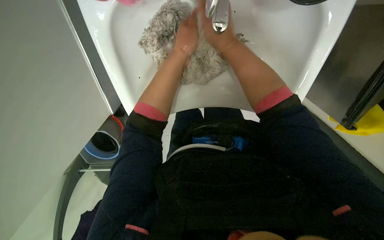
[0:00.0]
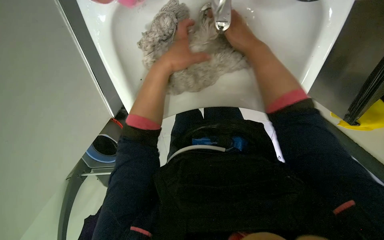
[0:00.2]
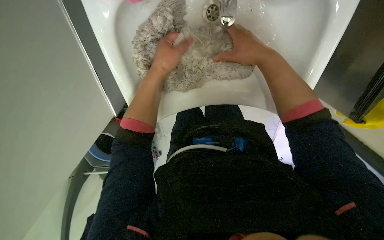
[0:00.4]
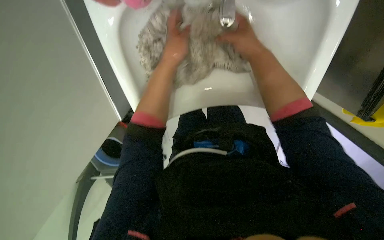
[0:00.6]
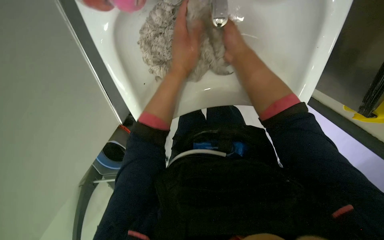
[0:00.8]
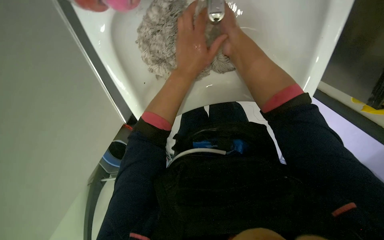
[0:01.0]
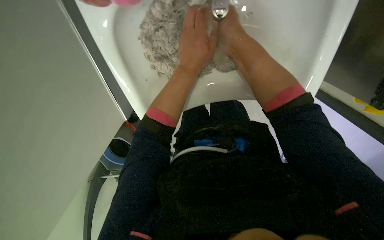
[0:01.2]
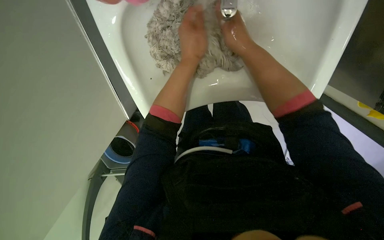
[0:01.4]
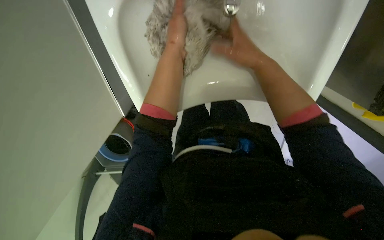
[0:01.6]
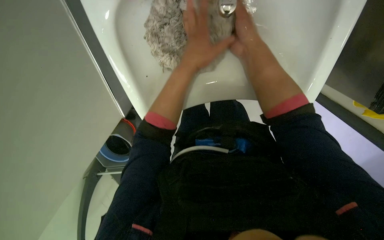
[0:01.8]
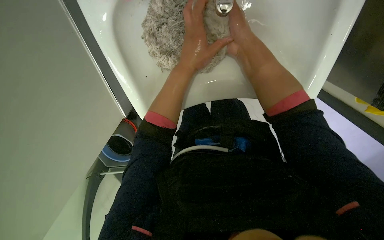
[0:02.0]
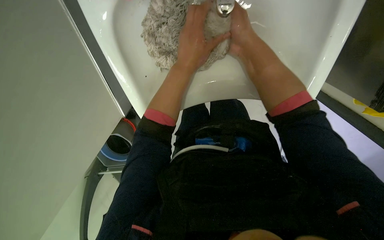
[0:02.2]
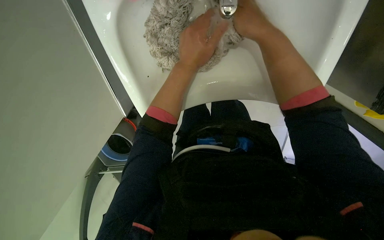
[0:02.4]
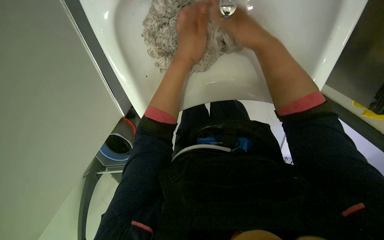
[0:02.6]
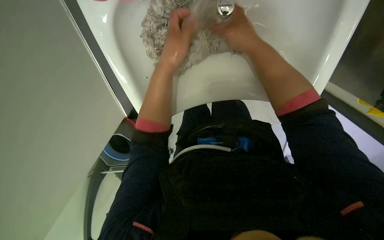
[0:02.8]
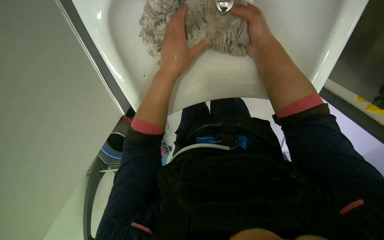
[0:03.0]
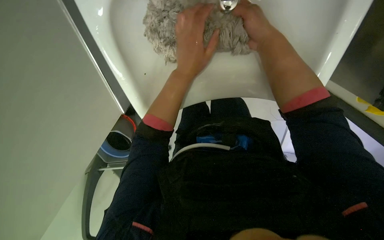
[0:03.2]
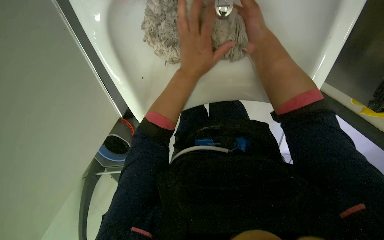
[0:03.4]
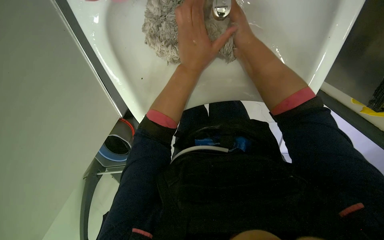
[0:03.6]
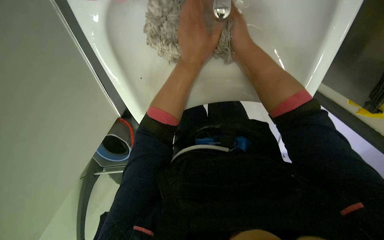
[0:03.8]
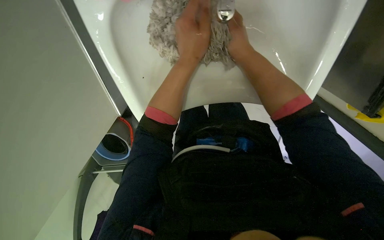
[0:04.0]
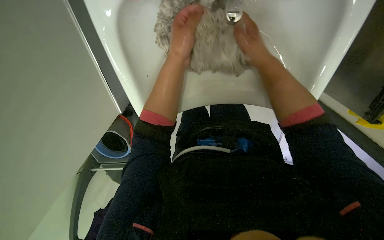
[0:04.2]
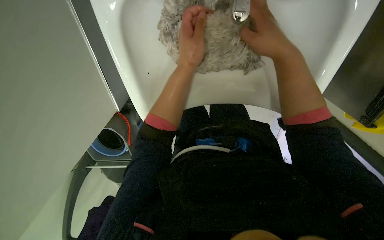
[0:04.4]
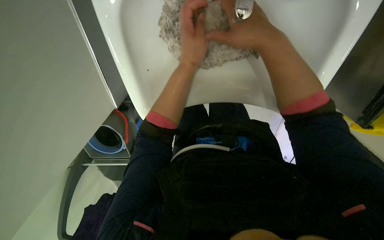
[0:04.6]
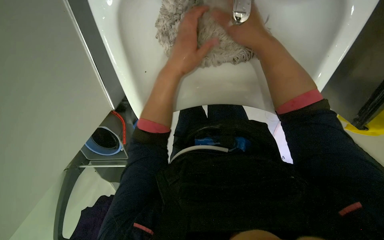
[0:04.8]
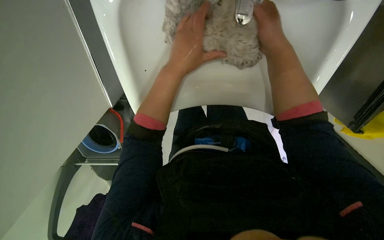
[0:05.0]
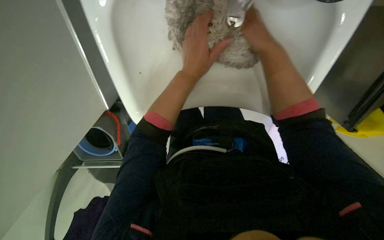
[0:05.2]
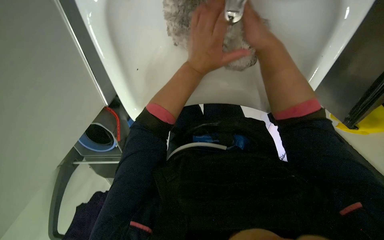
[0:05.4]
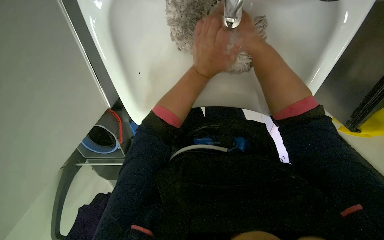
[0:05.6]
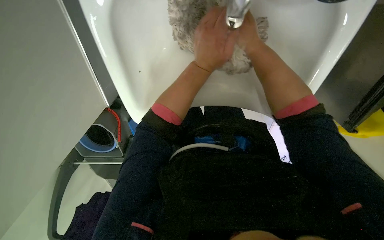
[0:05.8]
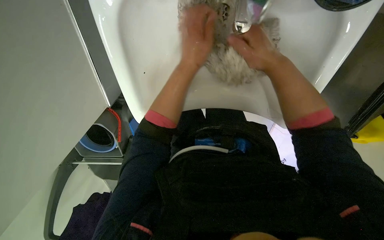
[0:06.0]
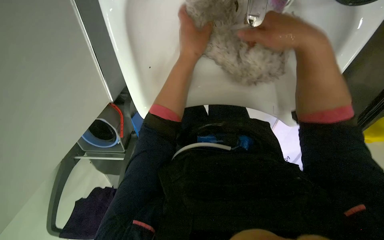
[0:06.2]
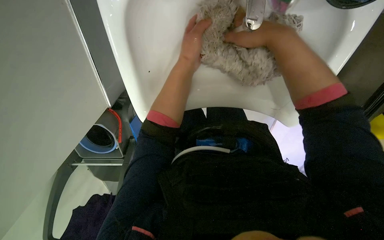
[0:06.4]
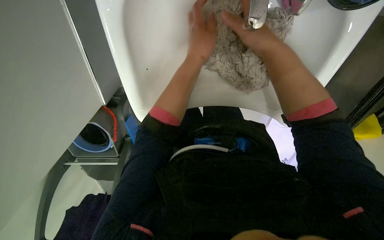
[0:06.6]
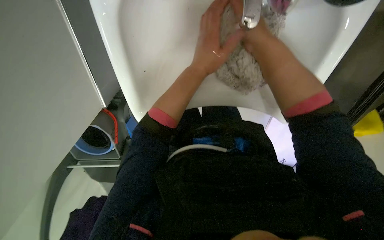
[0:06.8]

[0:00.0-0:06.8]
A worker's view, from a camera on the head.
Job: preparing cleaning supplies.
The whole recording: Washing mop cloth thoroughly in the sink. The worker washes the mop cloth thoroughly in the sink, cleaning all parts of it.
0:01.4 to 0:04.0: The hands are busy where they are.

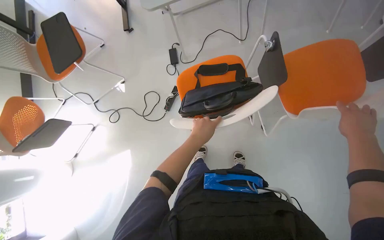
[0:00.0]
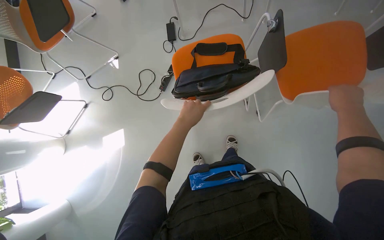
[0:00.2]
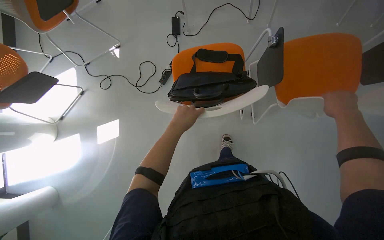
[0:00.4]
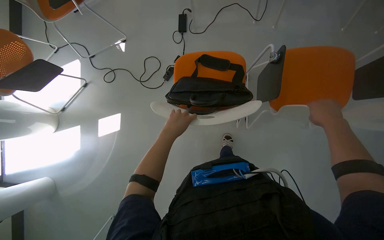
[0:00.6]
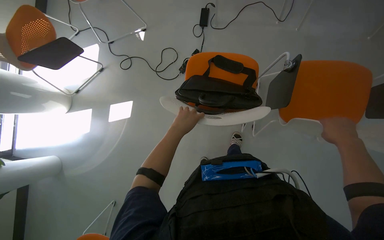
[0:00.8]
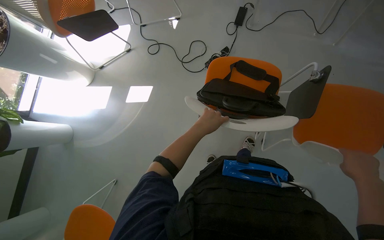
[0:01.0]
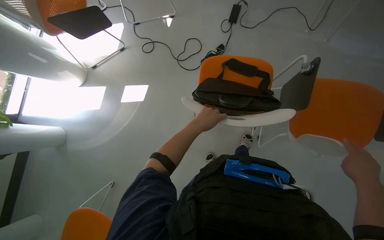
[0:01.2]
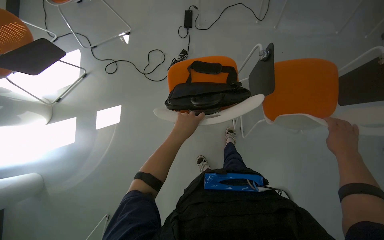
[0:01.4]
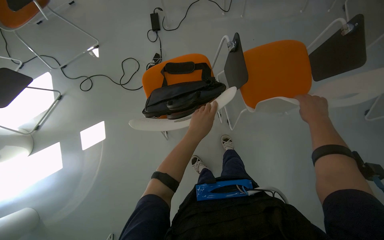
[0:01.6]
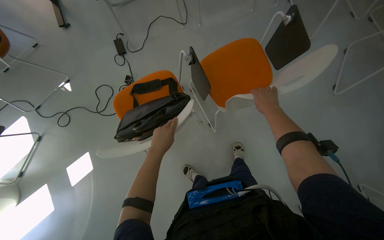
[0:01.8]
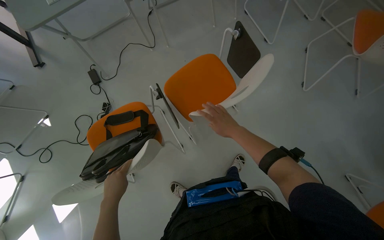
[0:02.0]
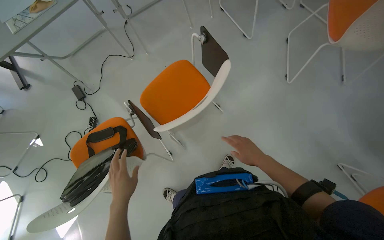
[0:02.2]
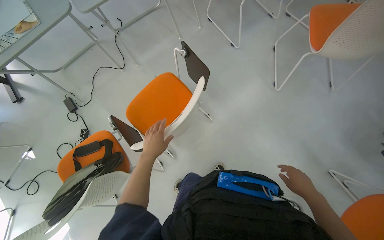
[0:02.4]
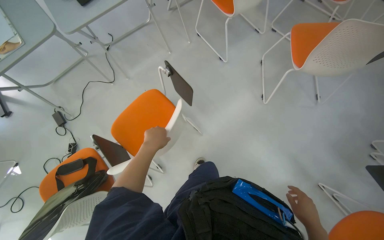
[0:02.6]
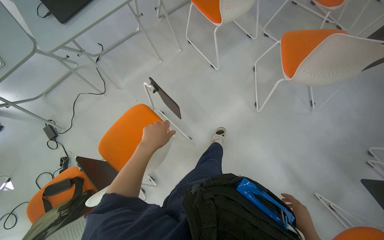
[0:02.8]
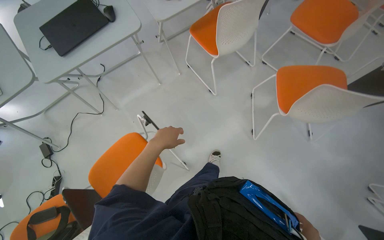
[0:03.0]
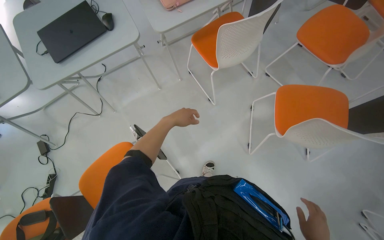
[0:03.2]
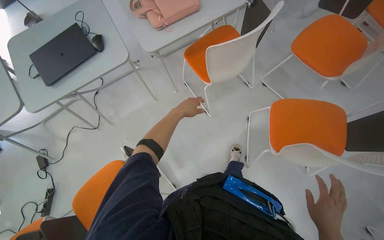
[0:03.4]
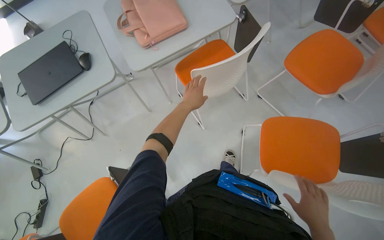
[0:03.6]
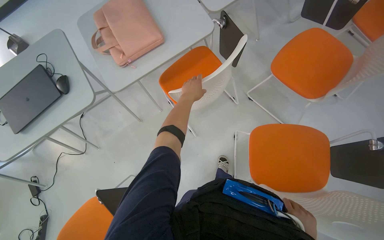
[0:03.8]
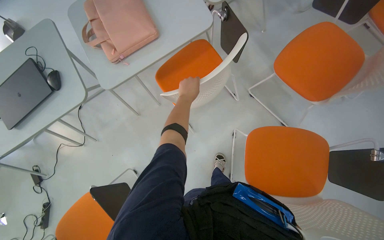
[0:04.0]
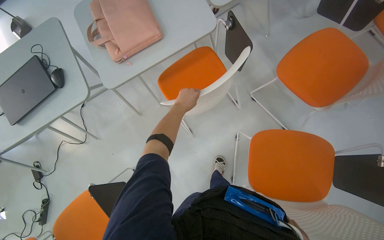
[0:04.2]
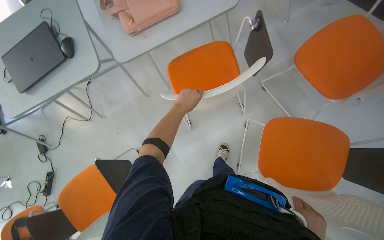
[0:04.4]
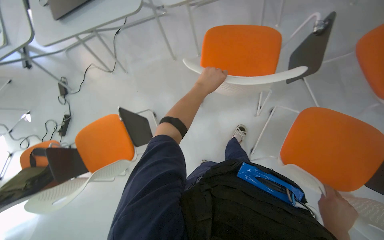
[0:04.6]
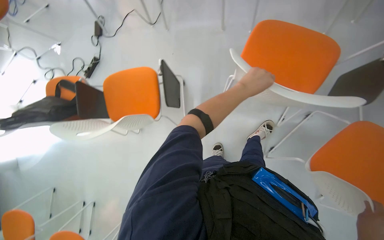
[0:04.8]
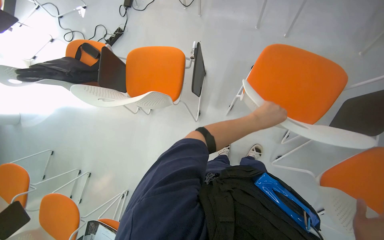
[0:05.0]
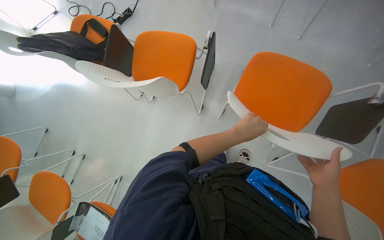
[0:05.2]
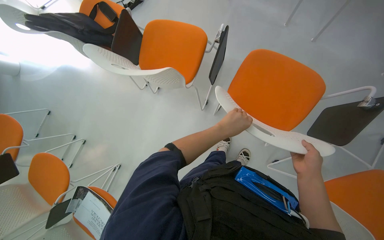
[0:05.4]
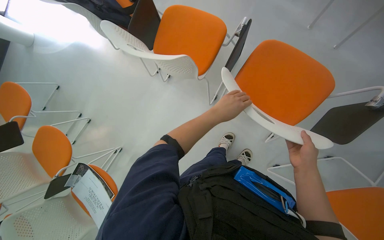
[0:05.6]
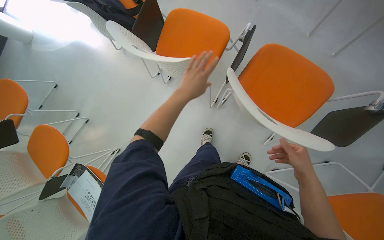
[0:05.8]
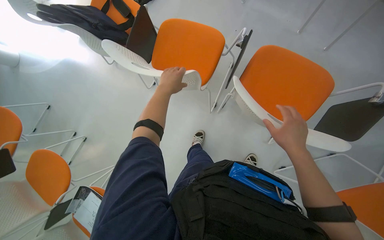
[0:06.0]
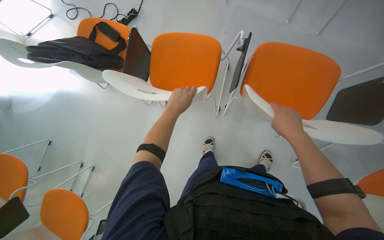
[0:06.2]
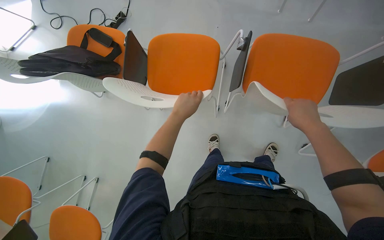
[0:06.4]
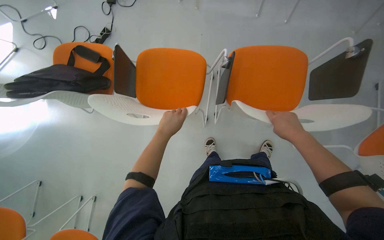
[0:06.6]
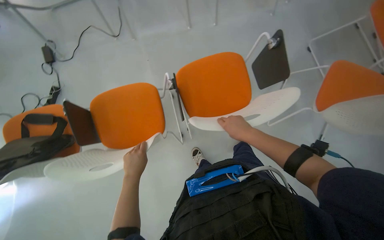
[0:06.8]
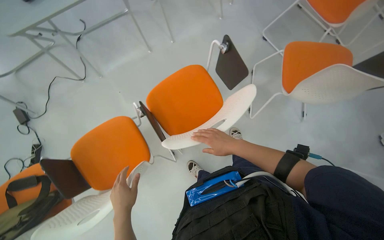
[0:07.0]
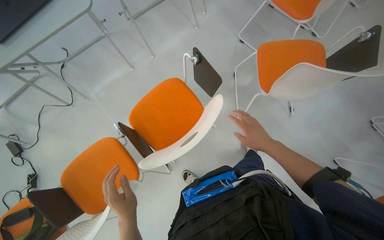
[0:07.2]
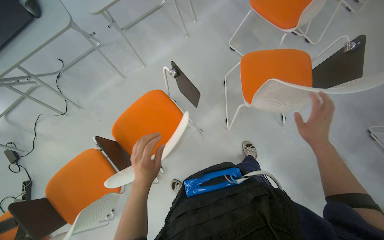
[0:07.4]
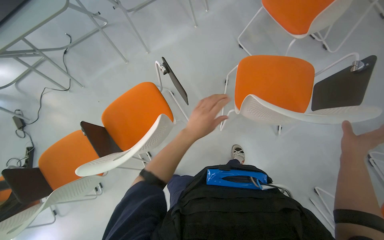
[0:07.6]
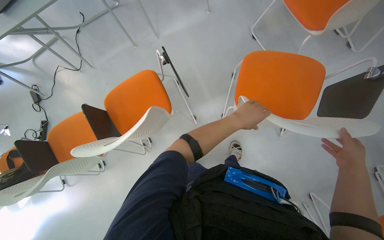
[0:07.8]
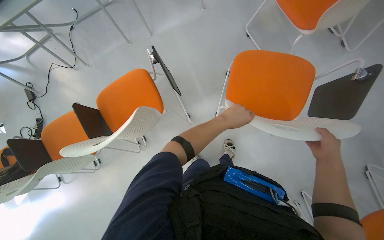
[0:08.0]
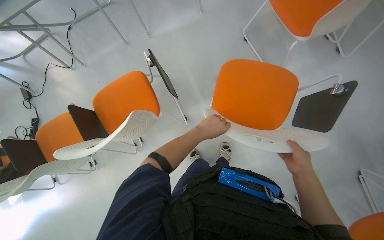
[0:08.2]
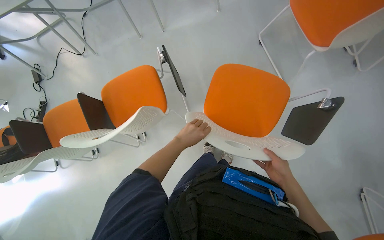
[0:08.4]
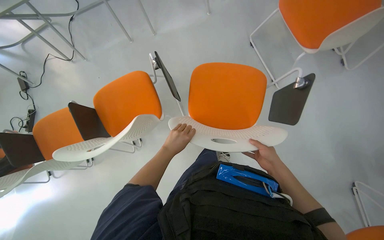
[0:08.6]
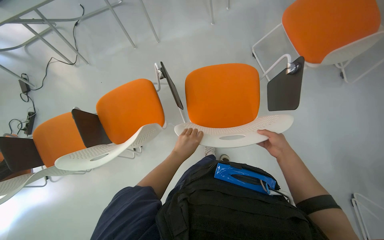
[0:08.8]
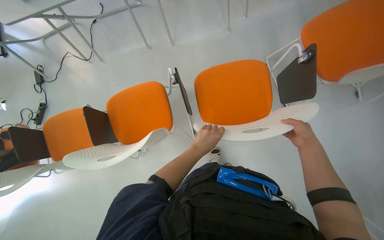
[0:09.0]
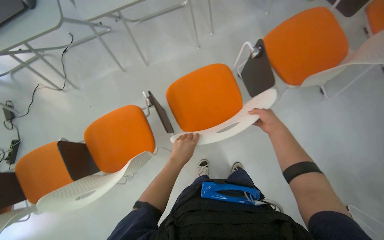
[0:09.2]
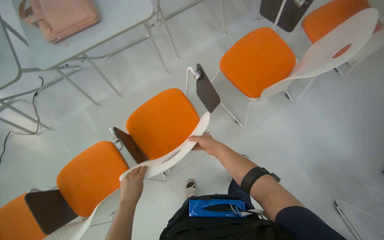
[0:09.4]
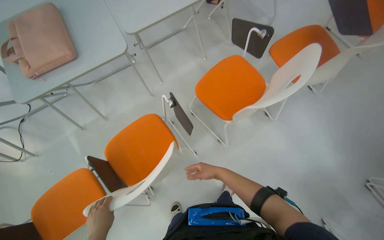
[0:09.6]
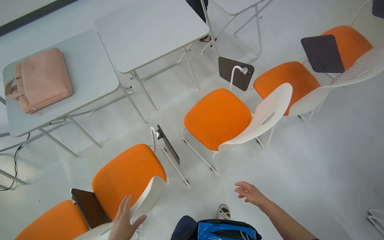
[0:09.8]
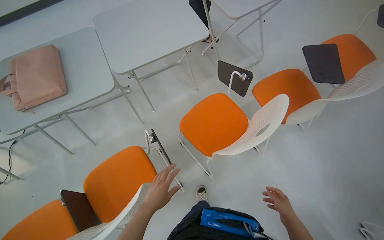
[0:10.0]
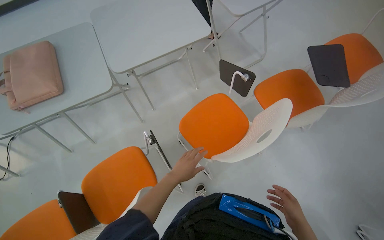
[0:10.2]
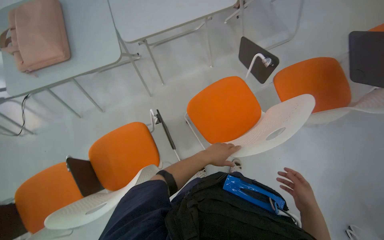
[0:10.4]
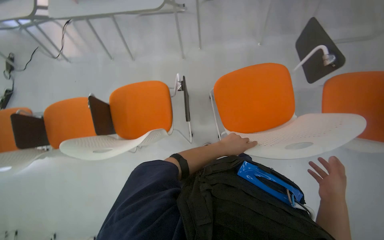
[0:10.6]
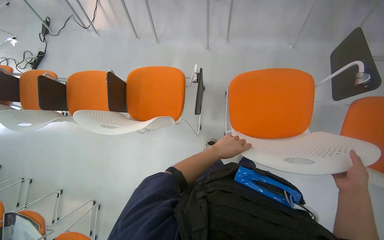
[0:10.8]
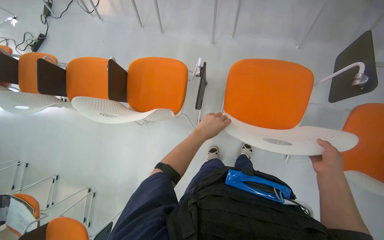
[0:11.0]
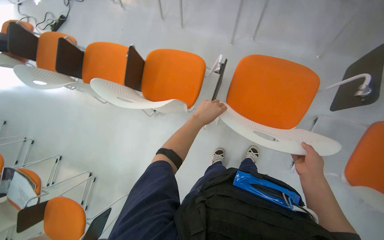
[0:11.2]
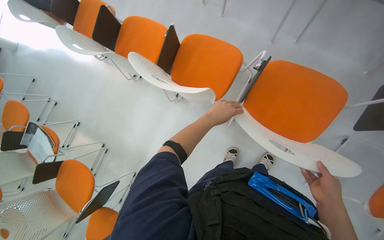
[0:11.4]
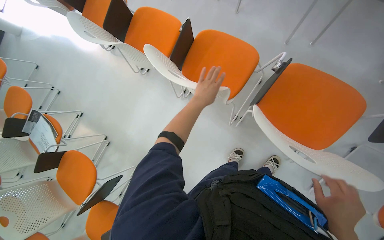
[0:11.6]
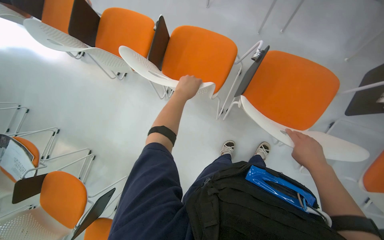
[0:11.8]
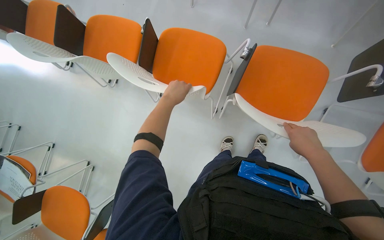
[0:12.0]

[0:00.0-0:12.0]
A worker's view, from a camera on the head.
Job: organizing items.
The whole recording: Arranging chairs and tabletops. The worker arranges chairs and adjusts their attached tabletops.
0:01.6 to 0:03.0: The wearer moves some 1 m. The view tilts roughly 15 degrees upward. The scene turns approximately 30 degrees counterclockwise in the picture.
0:03.0 to 0:04.4: The camera is carried roughly 60 cm.
0:04.4 to 0:06.0: The camera travels some 60 cm. The view tilts some 20 degrees downward. Everything in view rotates approximately 55 degrees clockwise.
0:06.0 to 0:07.6: The wearer moves some 50 cm. The scene rotates counterclockwise by about 60 degrees.
0:07.6 to 0:09.0: The left hand goes to the right and returns, some 20 cm each way.
0:09.0 to 0:10.4: The camera travels roughly 60 cm.
0:10.4 to 0:12.0: The view tilts approximately 20 degrees downward. The scene rotates clockwise by about 45 degrees.
